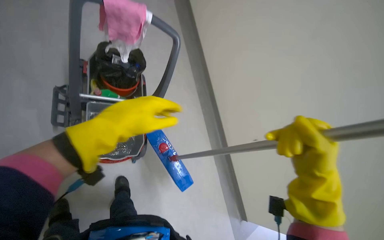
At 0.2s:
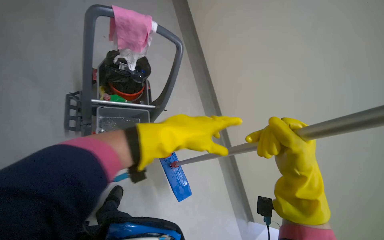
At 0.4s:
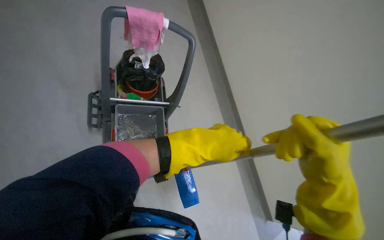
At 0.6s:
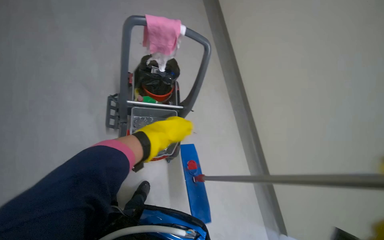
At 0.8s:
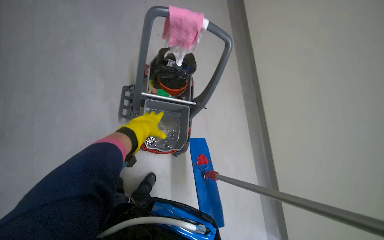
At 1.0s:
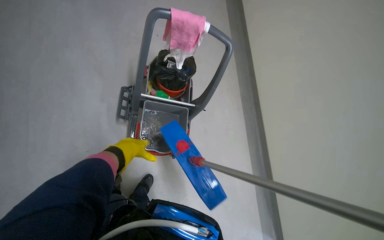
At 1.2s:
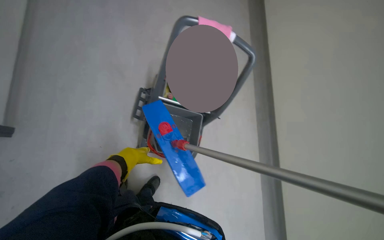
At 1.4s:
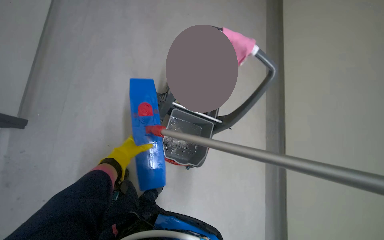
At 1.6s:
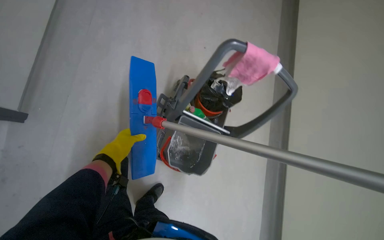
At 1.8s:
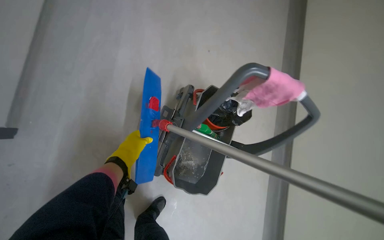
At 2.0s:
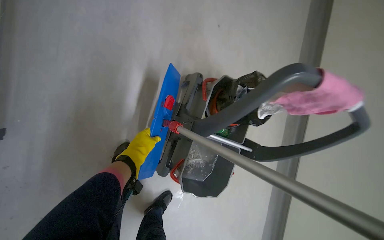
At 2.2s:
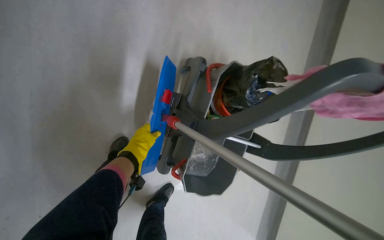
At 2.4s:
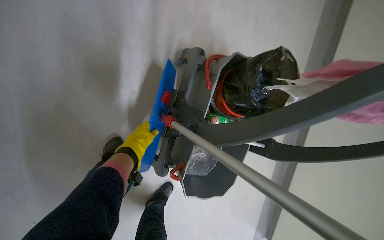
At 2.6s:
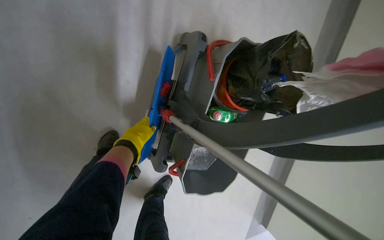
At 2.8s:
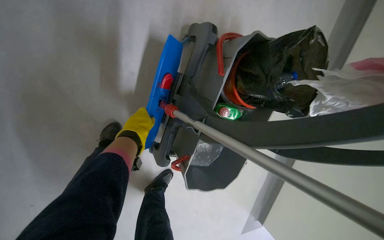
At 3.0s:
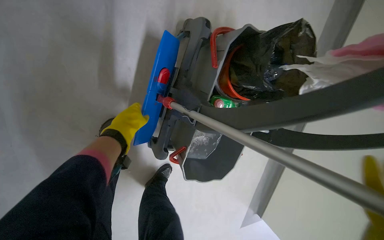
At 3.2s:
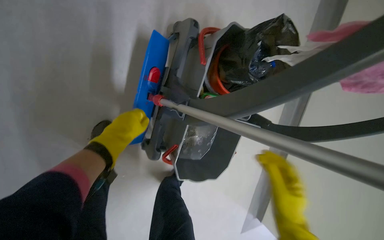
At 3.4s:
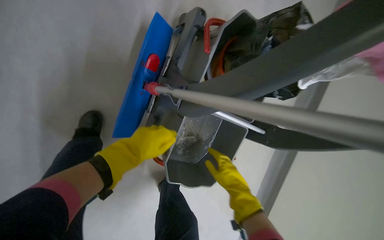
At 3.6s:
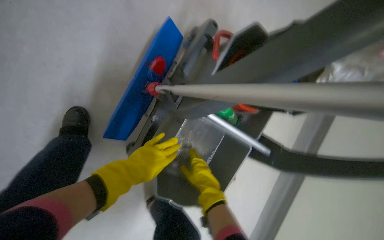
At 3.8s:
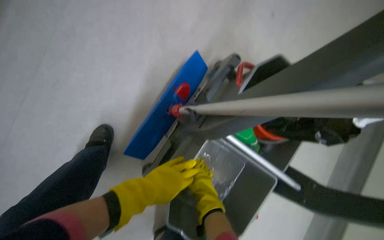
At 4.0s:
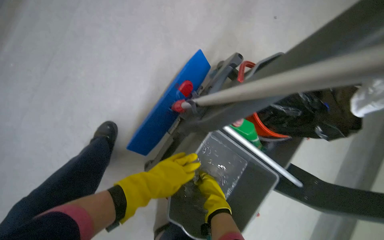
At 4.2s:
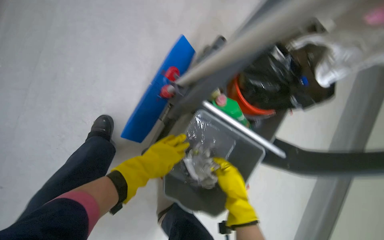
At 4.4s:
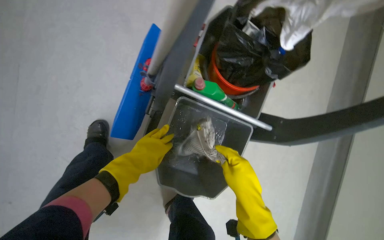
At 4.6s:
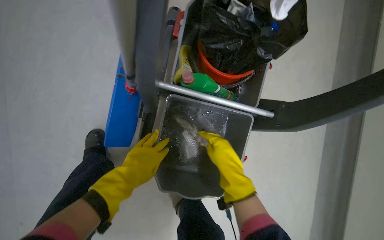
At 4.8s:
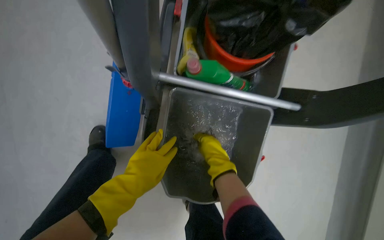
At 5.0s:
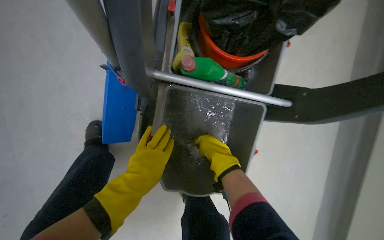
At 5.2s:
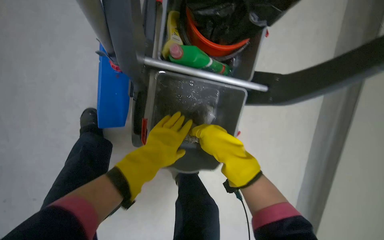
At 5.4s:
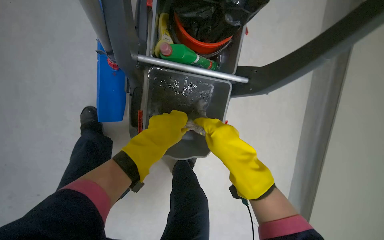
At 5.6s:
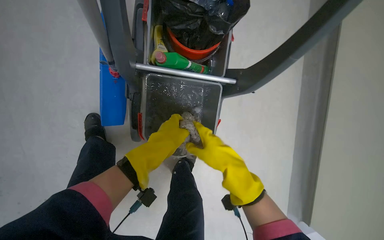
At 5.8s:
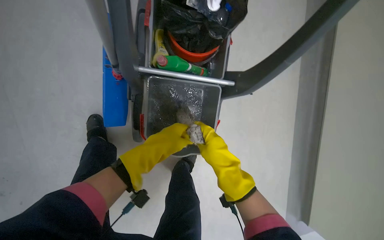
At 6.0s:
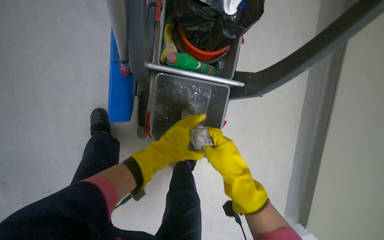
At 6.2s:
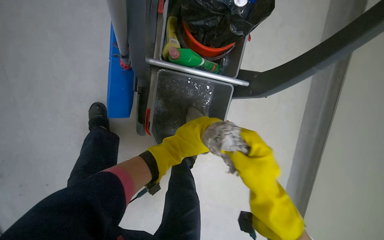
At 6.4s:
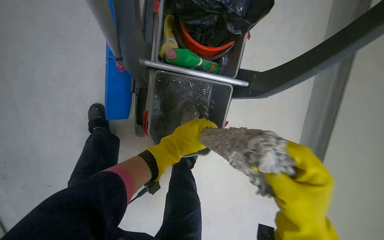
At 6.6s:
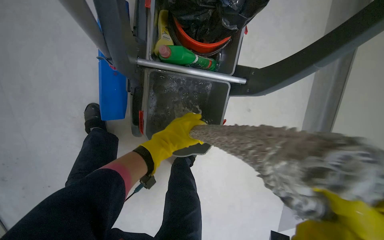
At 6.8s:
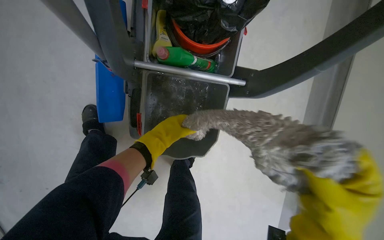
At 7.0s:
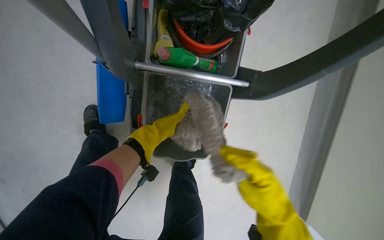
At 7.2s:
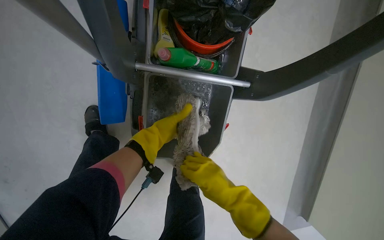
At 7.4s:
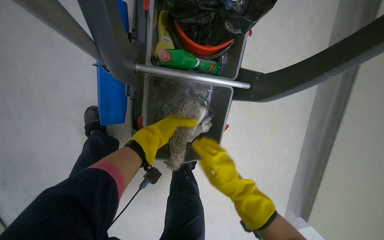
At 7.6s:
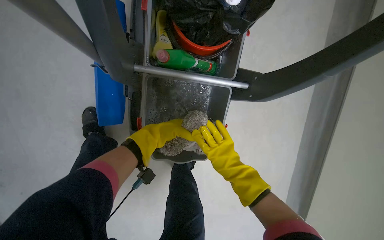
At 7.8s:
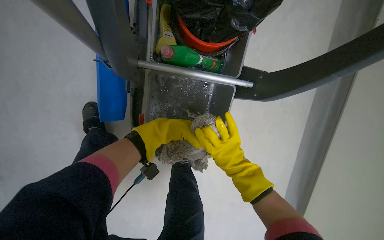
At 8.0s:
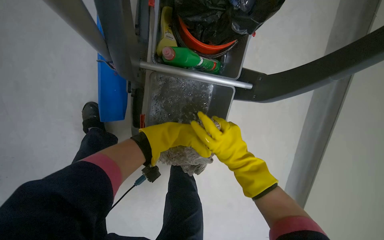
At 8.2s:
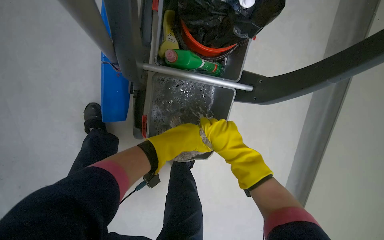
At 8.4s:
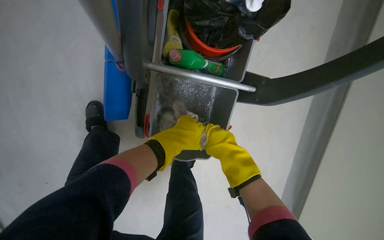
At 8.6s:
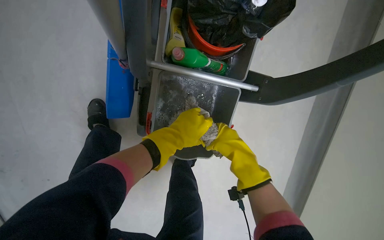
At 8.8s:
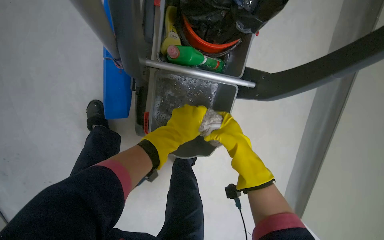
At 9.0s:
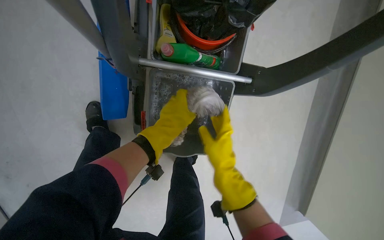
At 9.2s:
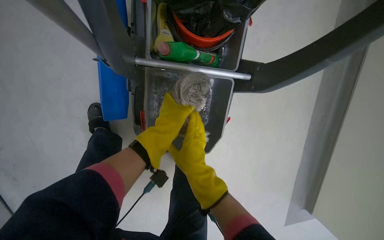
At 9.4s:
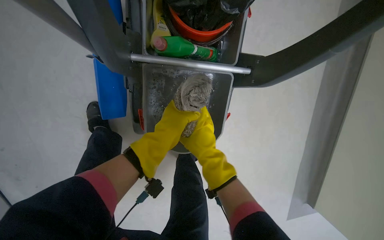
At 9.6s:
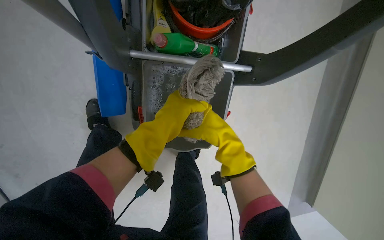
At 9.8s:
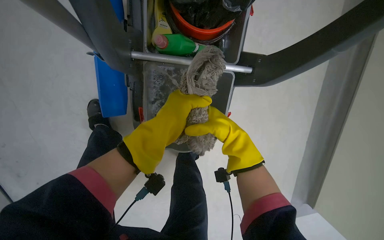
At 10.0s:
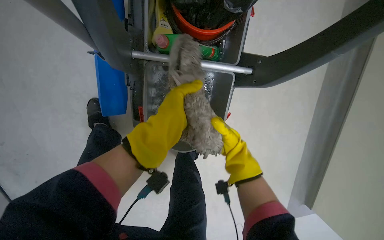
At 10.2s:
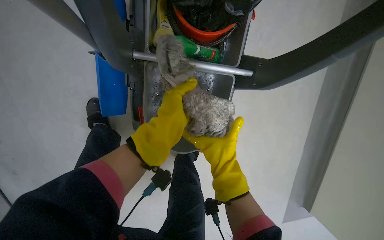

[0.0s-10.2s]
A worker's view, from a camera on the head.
Job: preparing cleaning supplies.
The whole recording: Preparing cleaning tools. The worker detaches and reattaches mop heads, and wrings out cleaning cloths.
0.0s to 1.4s: The wearer looks roughly 30 degrees further to the left. The left hand travels to the left and farther from the camera by roughly 35 cm.
1.4s to 3.0s: The head travels roughly 60 cm. The camera pitches downward, by approximately 30 degrees.
3.0s to 4.4s: The wearer looks approximately 20 degrees further upward. The left hand is displaced down the picture by about 25 cm.
4.4s to 5.8s: The left hand moves to the right, approximately 15 cm.
5.8s to 7.2s: The left hand moves farther from the camera, some 15 cm.
7.2s to 8.8s: The left hand goes about 15 cm nearer to the camera. Meanwhile the right hand moves up the picture, roughly 10 cm.
8.8s to 10.2s: The right hand goes left and right, roughly 15 cm each way, reversing 2 times.

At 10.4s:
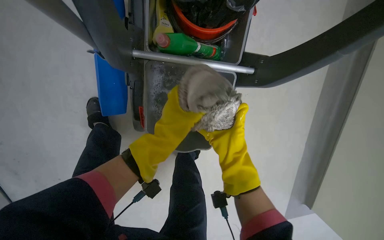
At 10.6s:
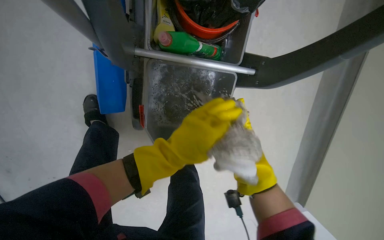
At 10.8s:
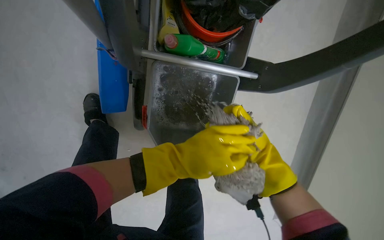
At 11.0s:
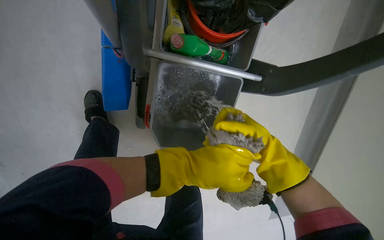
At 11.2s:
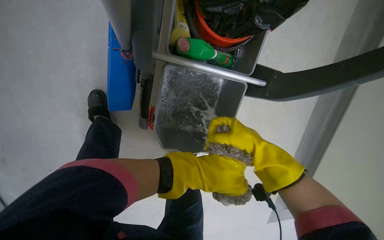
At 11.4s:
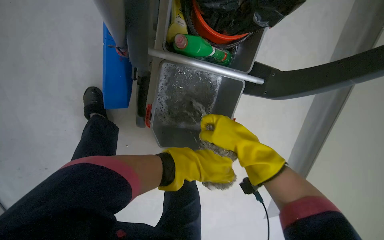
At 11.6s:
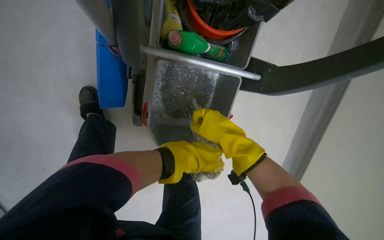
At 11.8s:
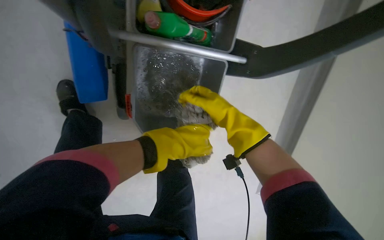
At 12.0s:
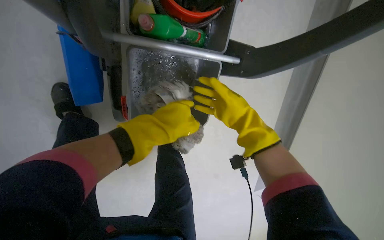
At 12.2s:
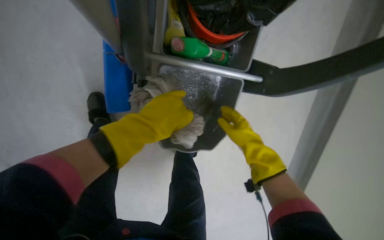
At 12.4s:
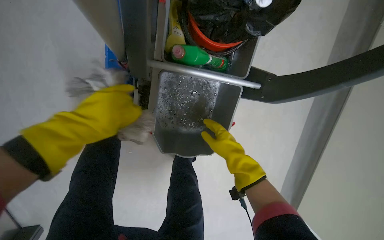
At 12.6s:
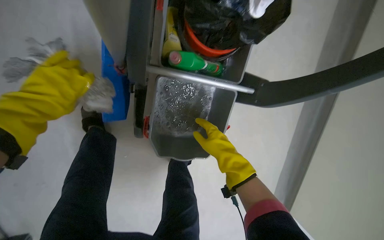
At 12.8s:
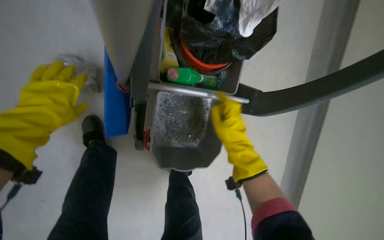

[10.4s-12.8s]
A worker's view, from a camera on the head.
Job: preparing cleaning supplies.
The whole recording: Preparing cleaning tools. The worker detaches and reattaches mop heads, and wrings out cleaning cloths.
10.4s to 11.6s: The right hand shifts roughly 10 cm nearer to the camera.
11.6s to 12.8s: The left hand moves to the left, up the picture and nearer to the camera, some 35 cm.

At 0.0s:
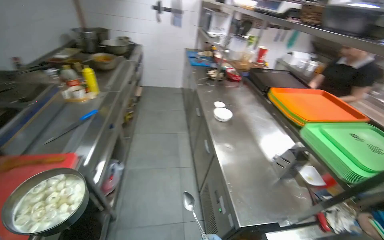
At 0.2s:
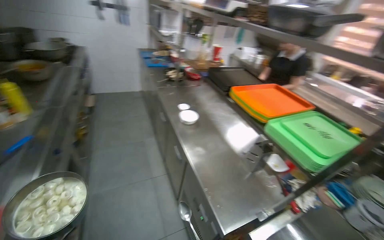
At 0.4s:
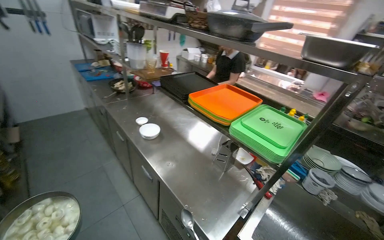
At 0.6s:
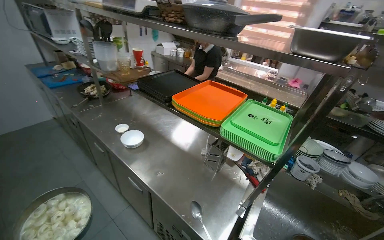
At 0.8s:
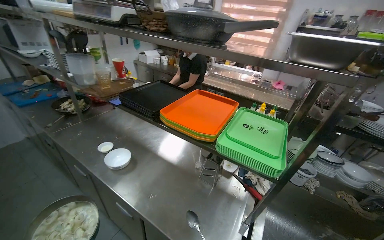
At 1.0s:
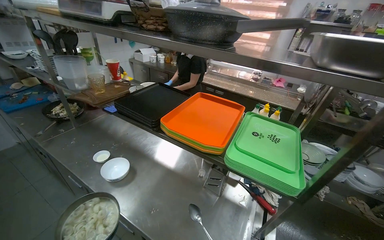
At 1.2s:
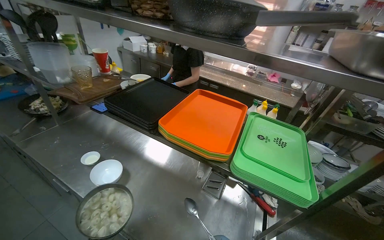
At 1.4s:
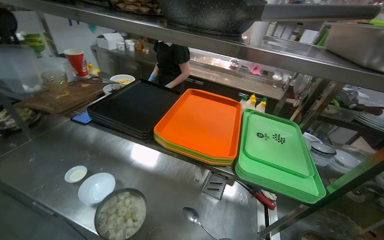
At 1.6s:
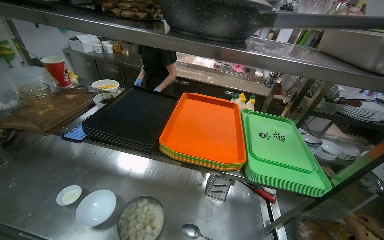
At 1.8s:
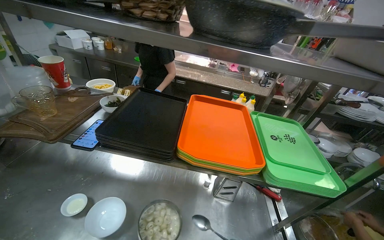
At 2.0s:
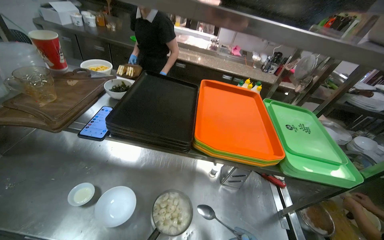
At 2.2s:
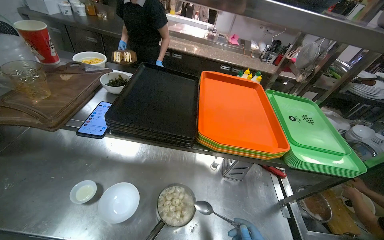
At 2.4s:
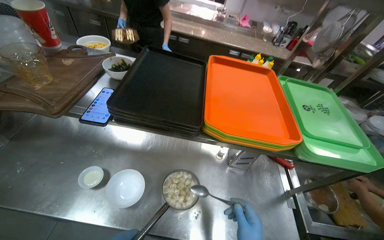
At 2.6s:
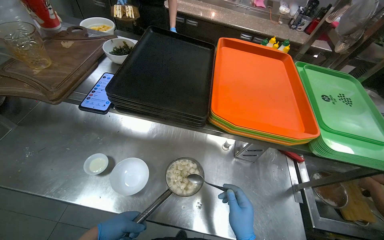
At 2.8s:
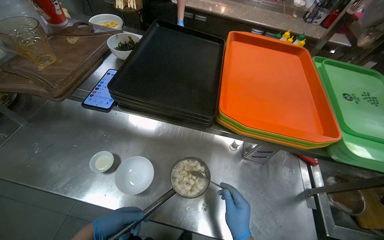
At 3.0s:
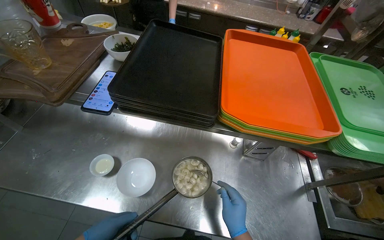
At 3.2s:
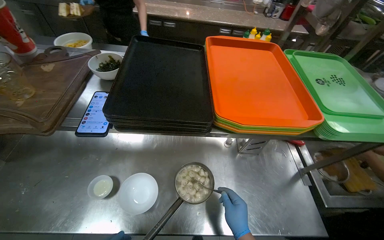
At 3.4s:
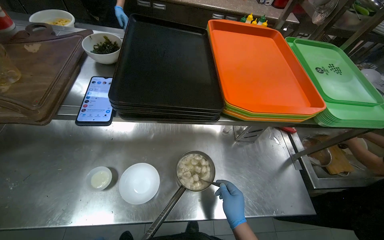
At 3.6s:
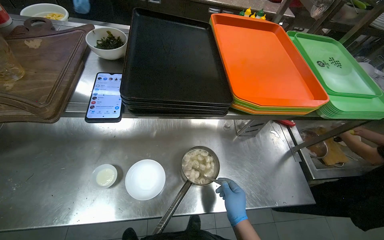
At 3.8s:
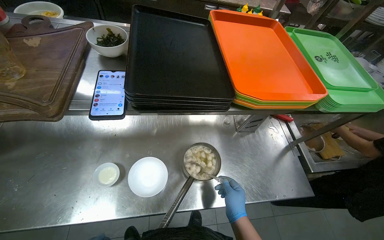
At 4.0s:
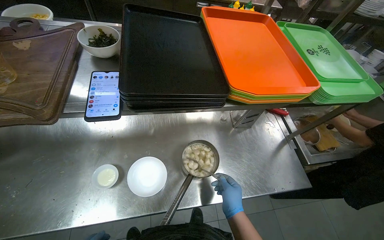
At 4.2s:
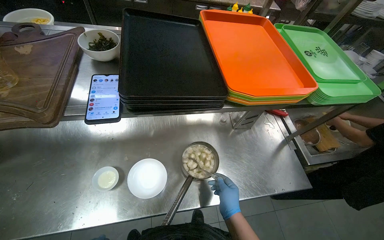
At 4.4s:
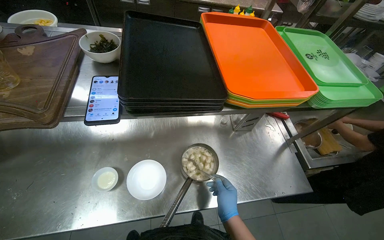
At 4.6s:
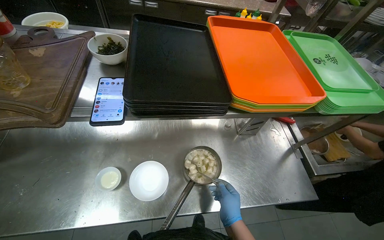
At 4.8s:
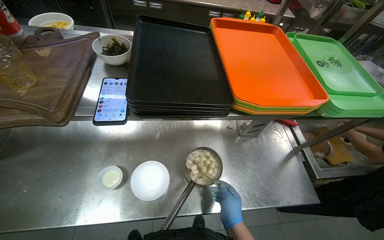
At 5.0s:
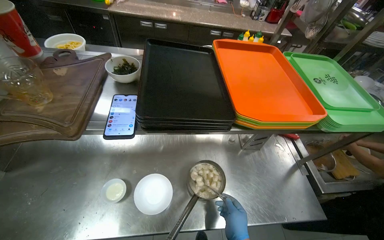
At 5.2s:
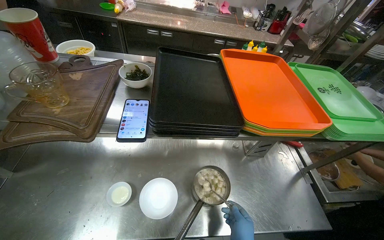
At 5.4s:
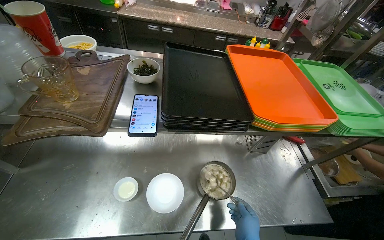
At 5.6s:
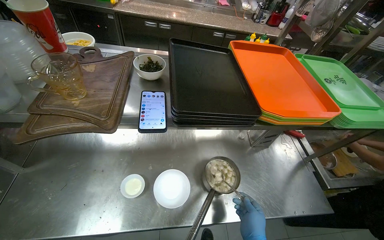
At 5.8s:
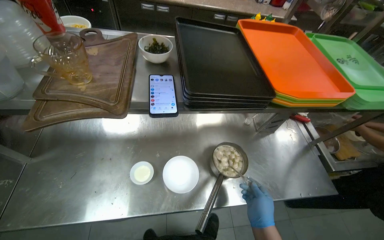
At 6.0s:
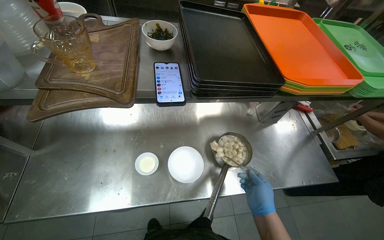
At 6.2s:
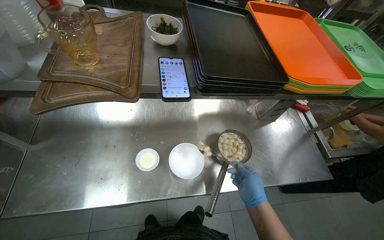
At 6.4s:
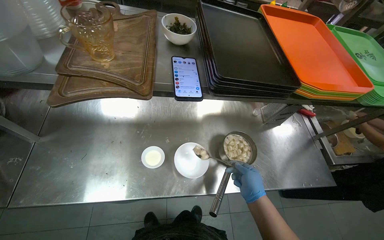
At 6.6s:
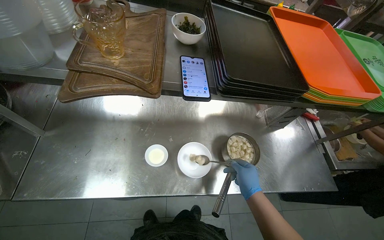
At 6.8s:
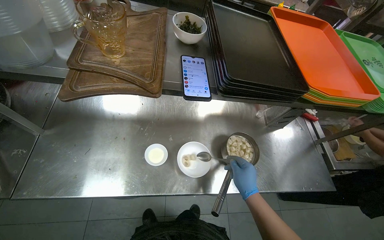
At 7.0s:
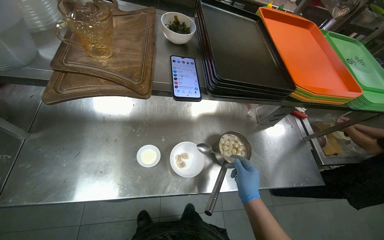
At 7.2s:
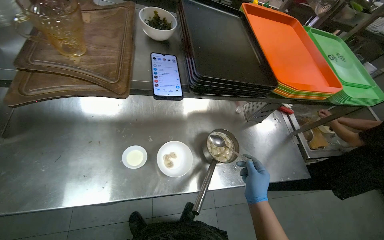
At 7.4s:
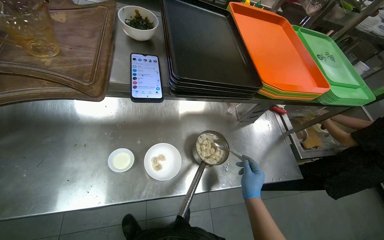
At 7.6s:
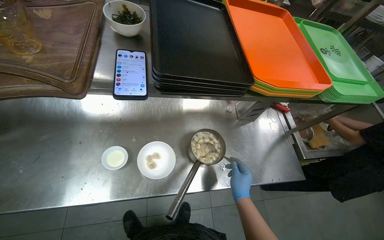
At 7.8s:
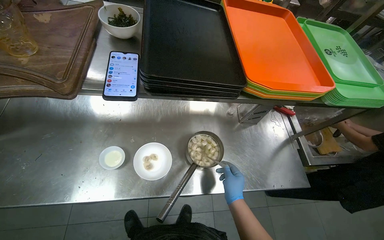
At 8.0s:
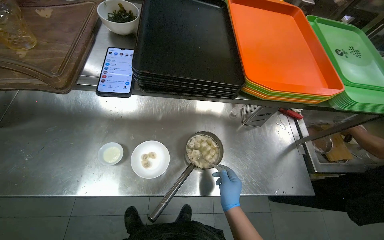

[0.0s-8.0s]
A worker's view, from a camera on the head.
Job: preparing food.
The whole recording: Placing prepared meal into white dish. The worker places the prepared meal into the white dish.
0.0s to 1.6s: The camera travels approximately 70 cm. The wearer looks some 70 degrees further to the right.
1.6s to 3.2s: The wearer looks roughly 20 degrees further downward.
